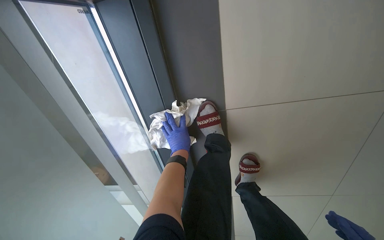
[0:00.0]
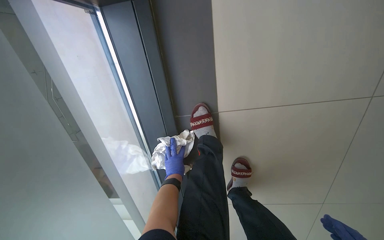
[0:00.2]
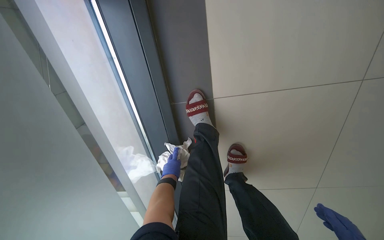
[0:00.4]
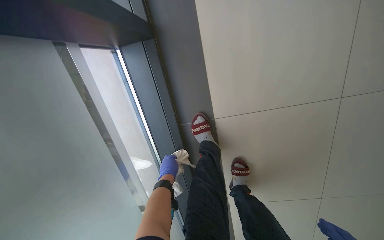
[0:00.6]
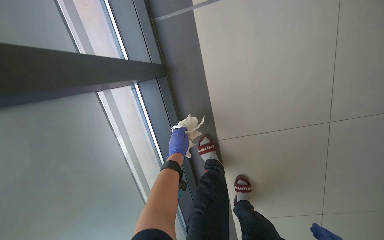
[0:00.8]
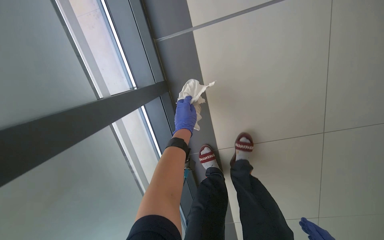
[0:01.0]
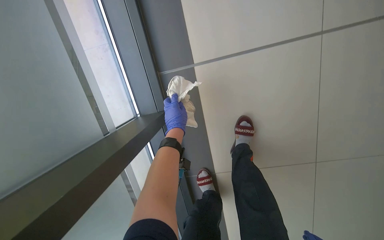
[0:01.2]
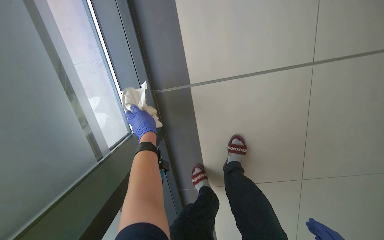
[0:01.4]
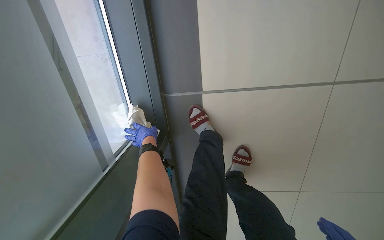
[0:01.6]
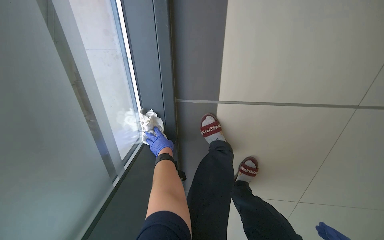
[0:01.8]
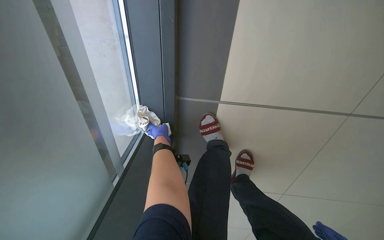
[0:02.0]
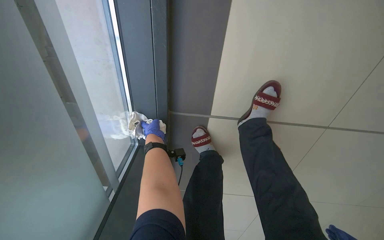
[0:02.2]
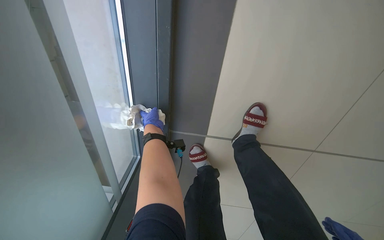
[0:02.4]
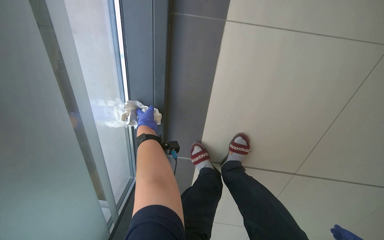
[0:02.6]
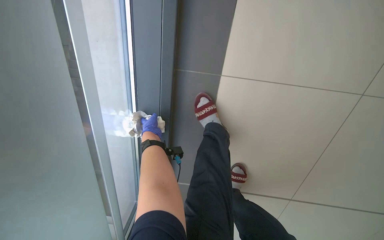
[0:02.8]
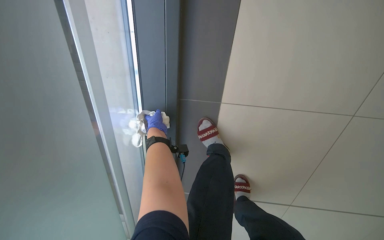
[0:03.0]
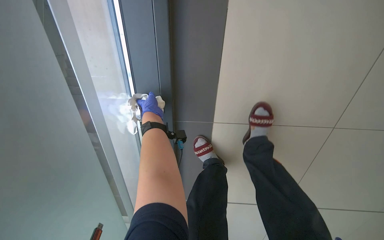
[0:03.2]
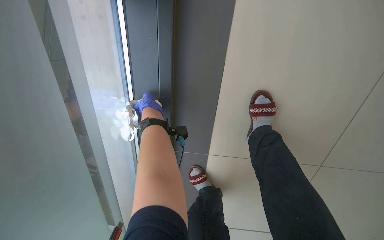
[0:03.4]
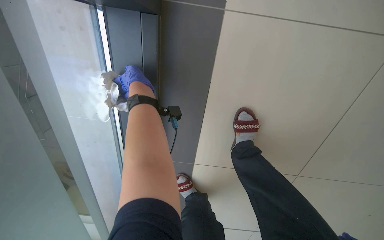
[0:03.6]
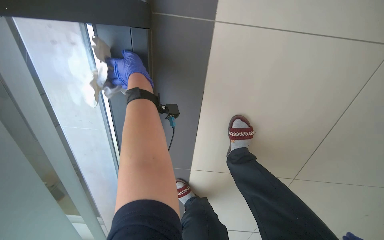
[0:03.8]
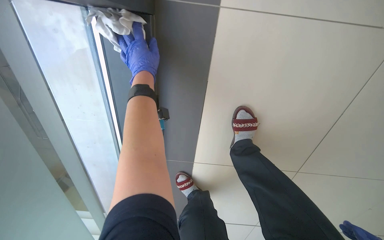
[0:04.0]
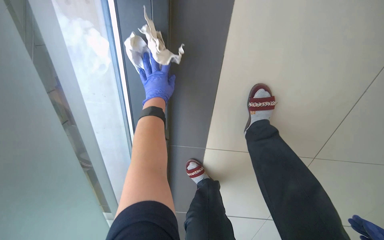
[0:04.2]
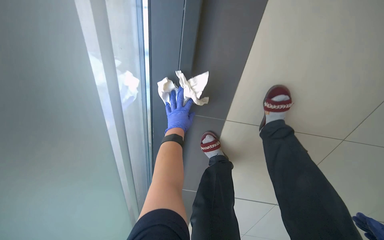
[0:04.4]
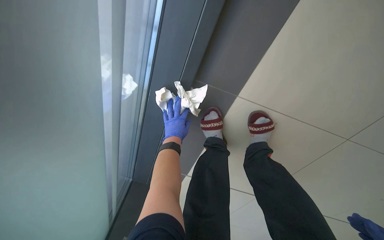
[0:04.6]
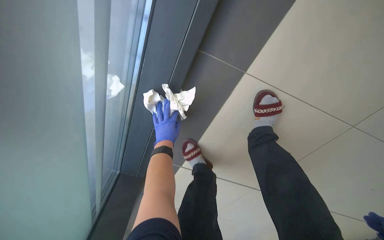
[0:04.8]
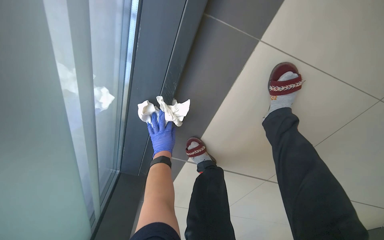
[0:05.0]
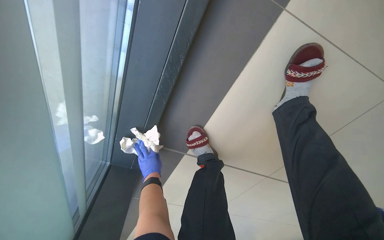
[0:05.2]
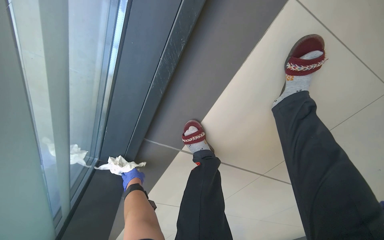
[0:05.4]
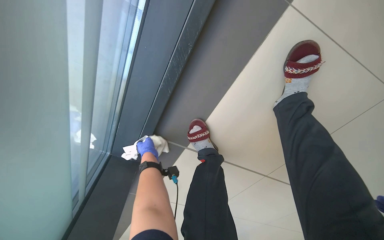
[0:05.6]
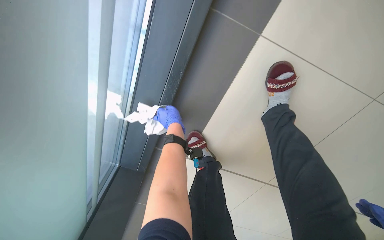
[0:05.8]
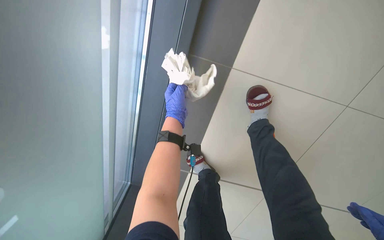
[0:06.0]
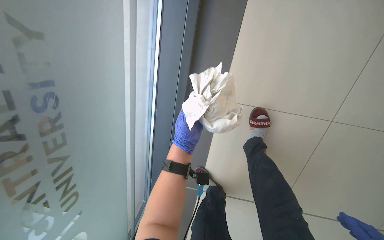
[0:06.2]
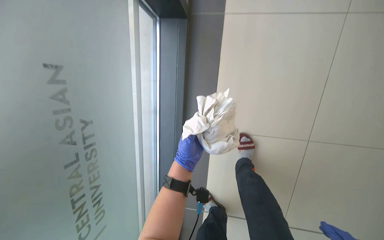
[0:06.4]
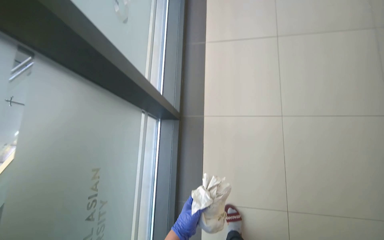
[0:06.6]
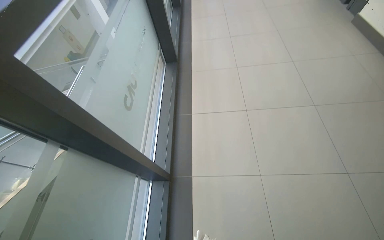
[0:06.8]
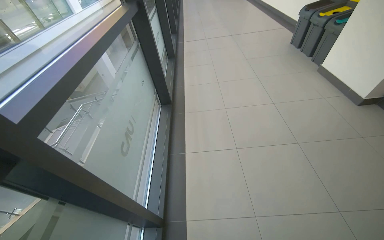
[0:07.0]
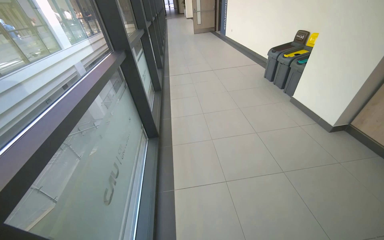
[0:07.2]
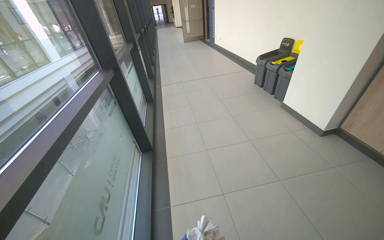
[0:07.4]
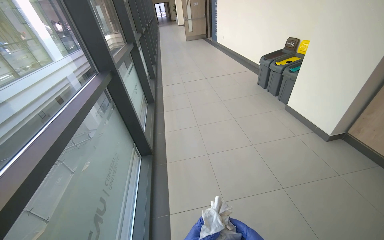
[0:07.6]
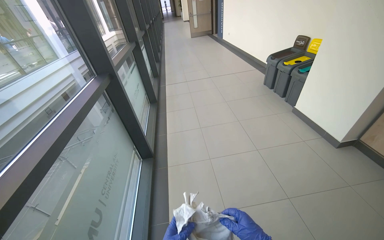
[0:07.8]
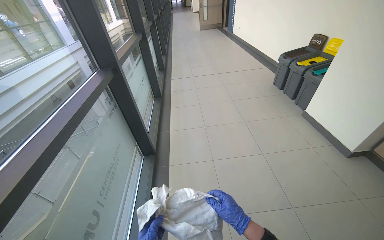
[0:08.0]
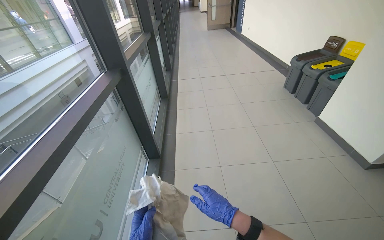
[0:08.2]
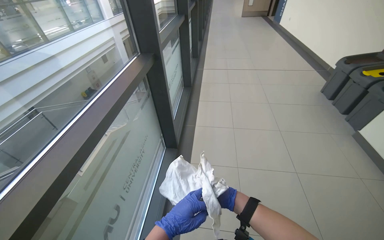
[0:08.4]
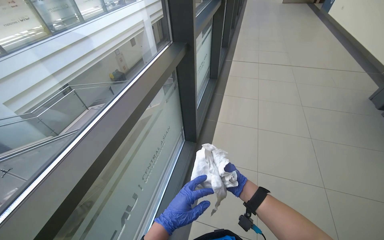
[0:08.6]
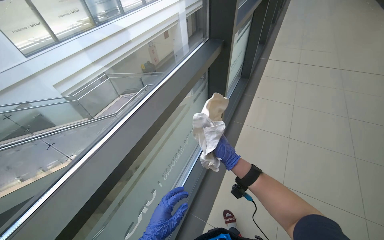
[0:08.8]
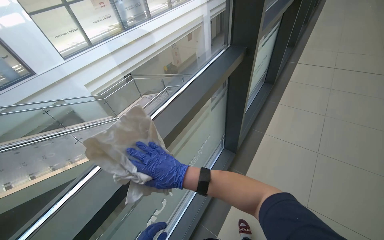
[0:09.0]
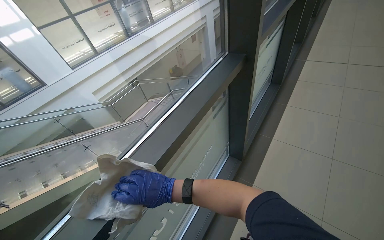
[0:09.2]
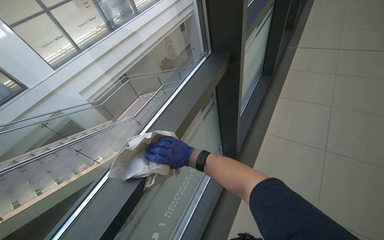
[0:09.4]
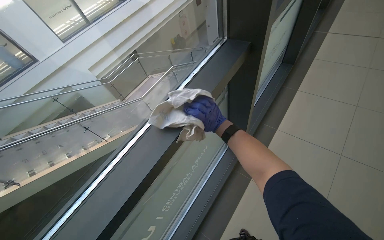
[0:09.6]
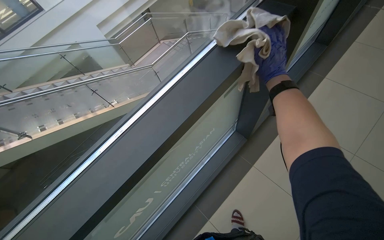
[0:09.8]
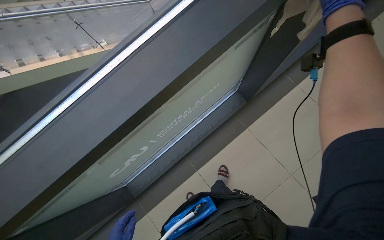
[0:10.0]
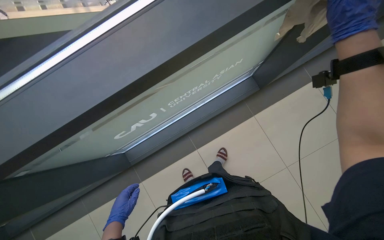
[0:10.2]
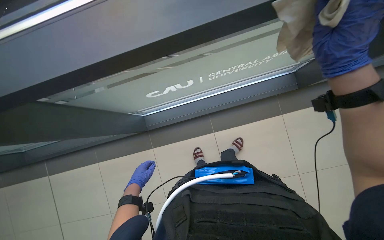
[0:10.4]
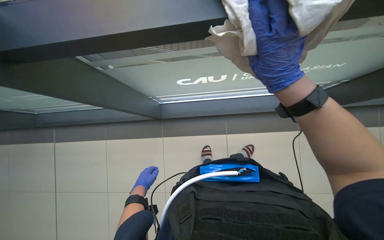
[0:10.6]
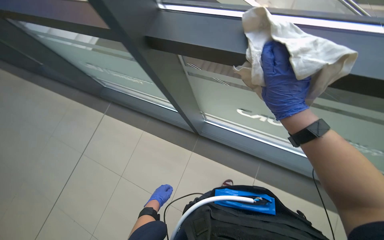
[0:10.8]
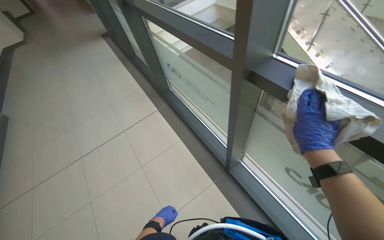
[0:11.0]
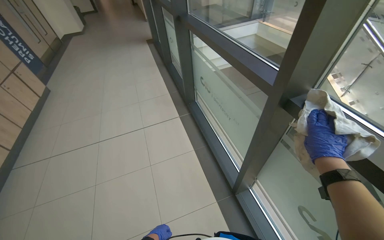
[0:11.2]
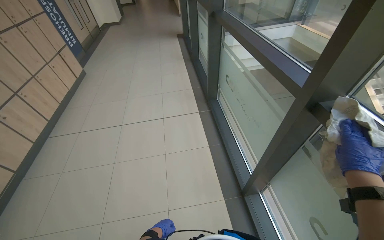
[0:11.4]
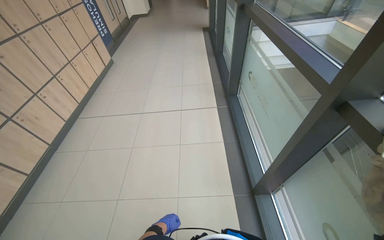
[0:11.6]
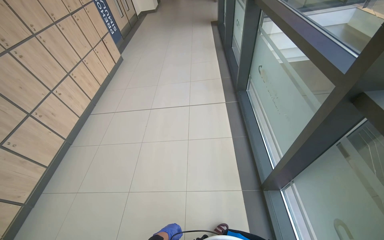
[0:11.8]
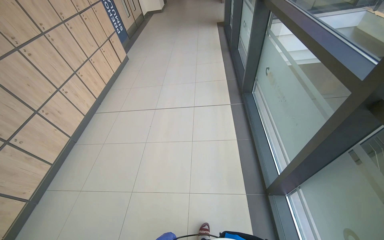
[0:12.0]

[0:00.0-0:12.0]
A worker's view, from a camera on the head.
Job: wiping surfaces.
The whole recording: Wiping window frames. The worker wipes the window frames with a cloth.
0:00.0 to 0:01.6: The view tips upward by approximately 10 degrees. The left hand moves up and down the picture over about 20 cm, changing direction 2 times.
0:01.6 to 0:03.0: The left hand moves up the picture, approximately 25 cm.
0:03.0 to 0:04.4: The camera pitches upward, by some 20 degrees.
0:04.4 to 0:06.0: The camera is aimed about 20 degrees further to the right. The view tilts about 15 degrees upward. The left hand travels nearer to the camera by about 20 cm, and moves approximately 15 cm down the picture and comes back.
0:06.0 to 0:07.6: The head travels roughly 70 cm. The view swings about 20 degrees to the right. The view tilts roughly 80 degrees upward.
0:07.6 to 0:09.0: The head travels some 50 cm. The wearer's head swings roughly 45 degrees to the left. The wearer looks about 15 degrees further downward.
0:09.0 to 0:10.4: The view tips downward by approximately 50 degrees. The scene rotates clockwise by approximately 40 degrees.

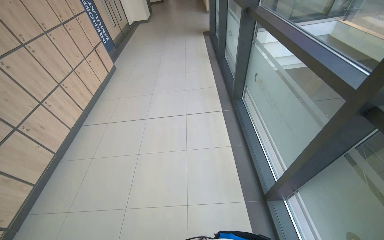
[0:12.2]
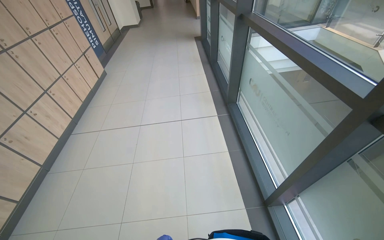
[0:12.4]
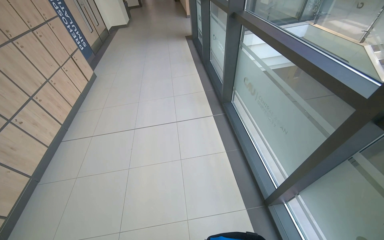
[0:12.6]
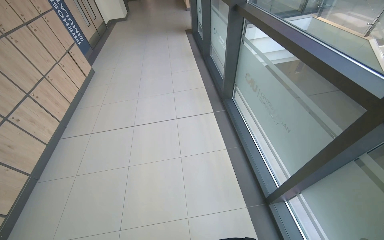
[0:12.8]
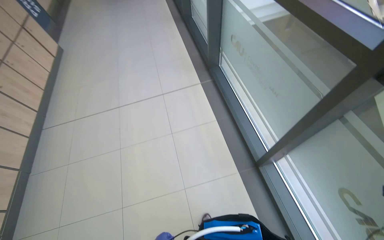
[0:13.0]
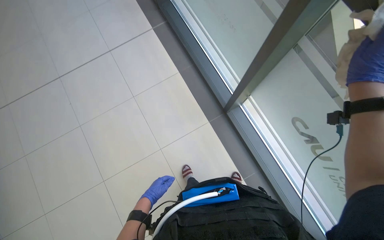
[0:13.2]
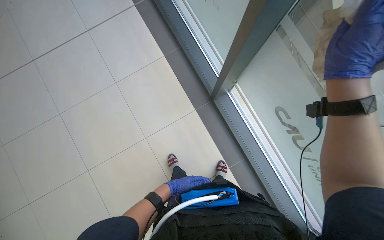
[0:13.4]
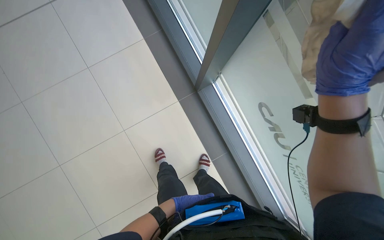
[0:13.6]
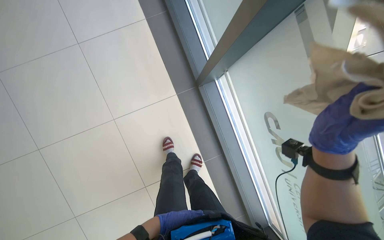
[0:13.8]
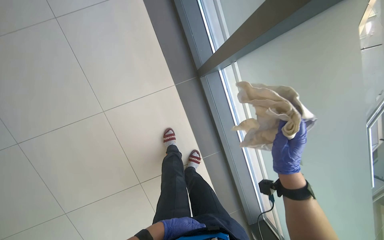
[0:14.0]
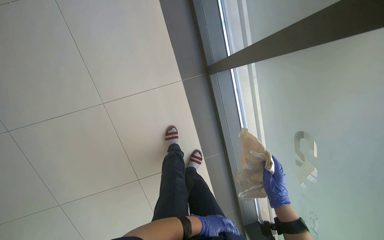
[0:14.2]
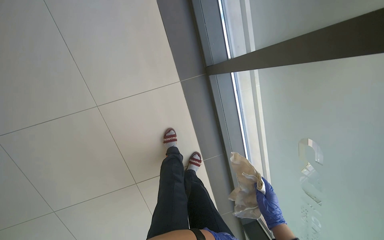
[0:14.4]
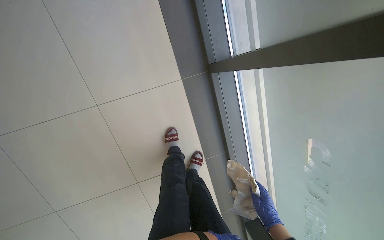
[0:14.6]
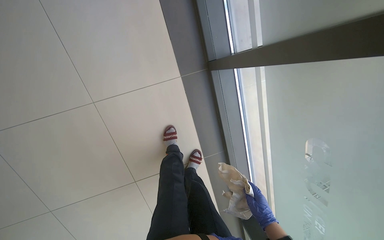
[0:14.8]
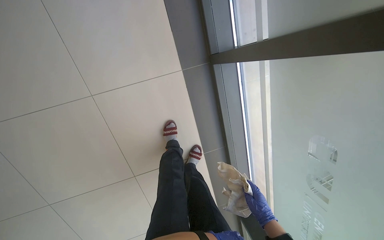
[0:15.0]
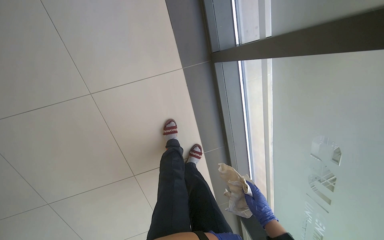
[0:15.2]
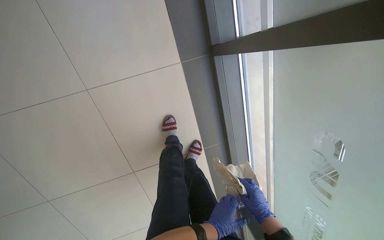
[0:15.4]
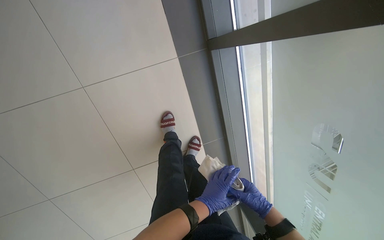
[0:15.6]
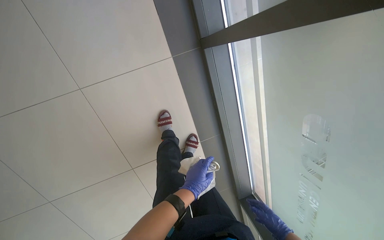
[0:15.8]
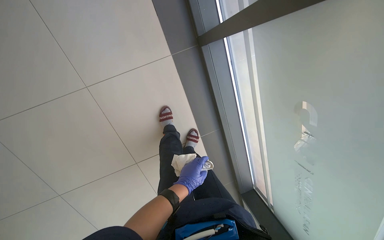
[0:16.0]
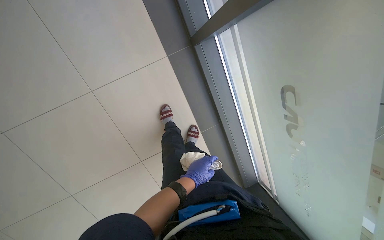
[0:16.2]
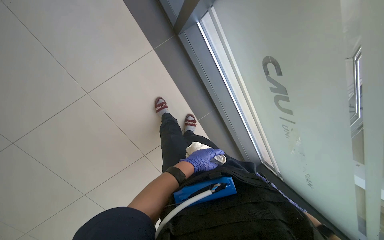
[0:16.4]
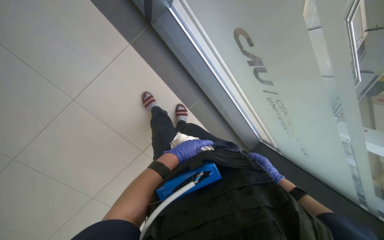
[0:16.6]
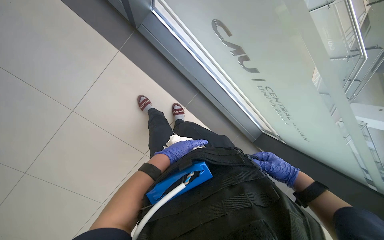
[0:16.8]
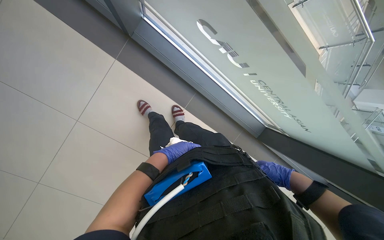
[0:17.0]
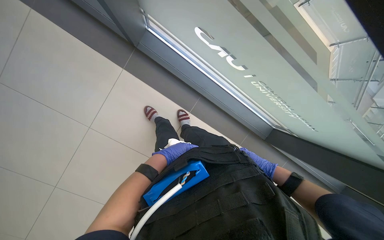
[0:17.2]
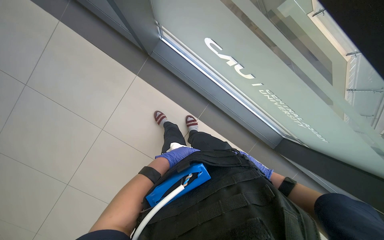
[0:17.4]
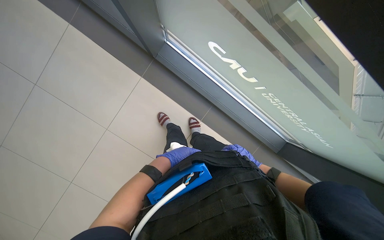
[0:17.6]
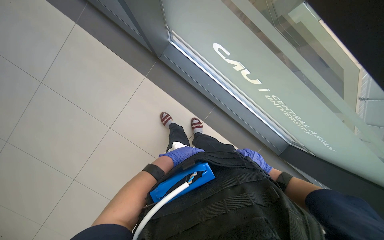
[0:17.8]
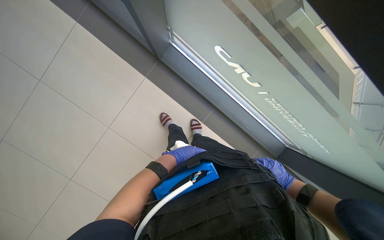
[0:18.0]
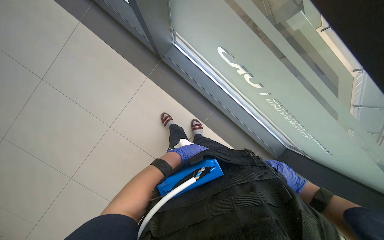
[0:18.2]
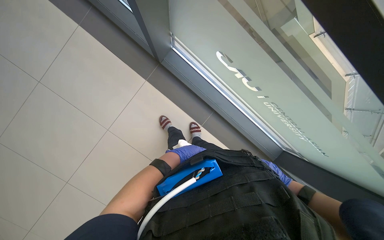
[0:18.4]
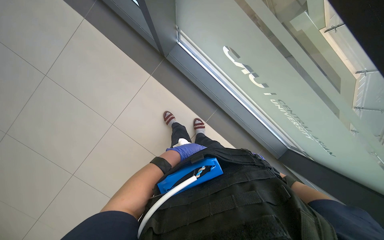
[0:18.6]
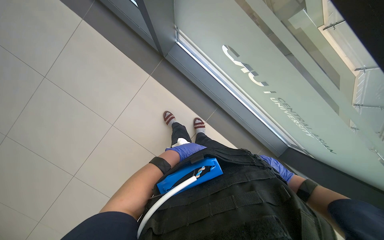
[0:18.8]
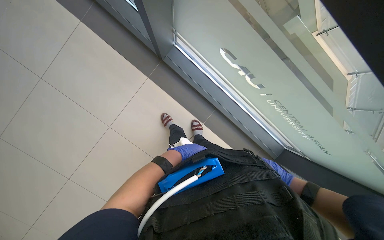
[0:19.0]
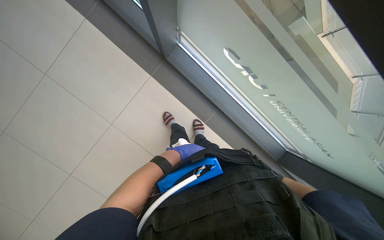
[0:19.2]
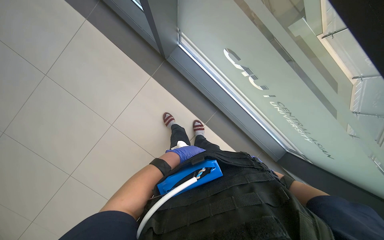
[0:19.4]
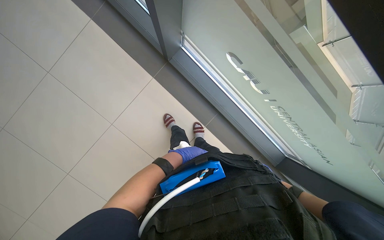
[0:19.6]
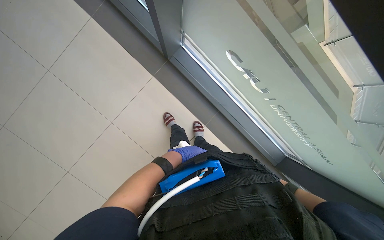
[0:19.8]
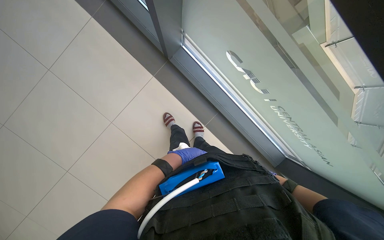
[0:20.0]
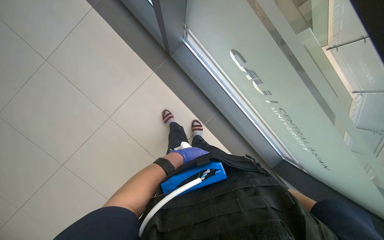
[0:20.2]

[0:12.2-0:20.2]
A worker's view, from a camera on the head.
Job: wiping surfaces.
The whole recording: Wiping window frames. The worker wipes the window frames with a cloth.
0:12.2 to 0:13.8: The head turns to the right by approximately 30 degrees. The wearer looks about 40 degrees further downward.
0:13.8 to 0:15.4: The wearer looks some 20 degrees further downward. The right hand is displaced farther from the camera by about 35 cm.
0:15.4 to 0:17.0: Everything in view rotates roughly 40 degrees counterclockwise.
0:17.0 to 0:18.6: The right hand swings nearer and farther, about 20 cm each way, with 2 reversals.
